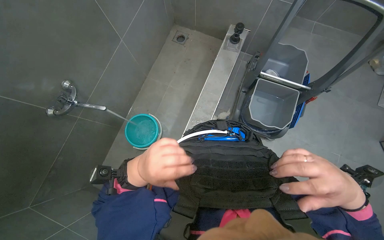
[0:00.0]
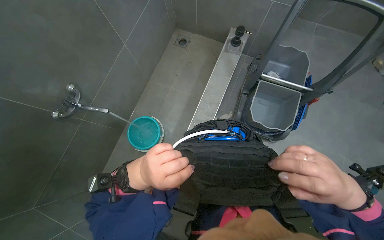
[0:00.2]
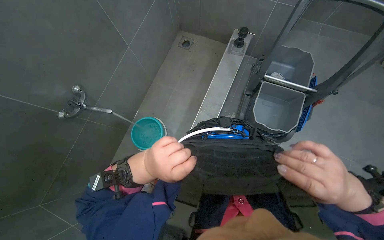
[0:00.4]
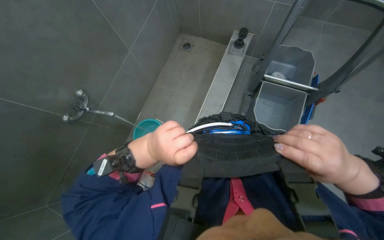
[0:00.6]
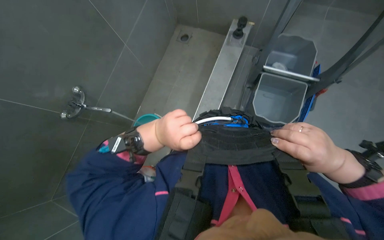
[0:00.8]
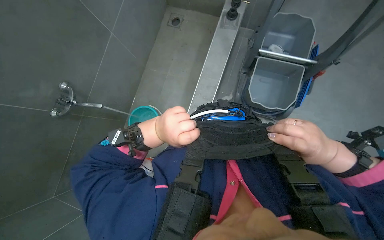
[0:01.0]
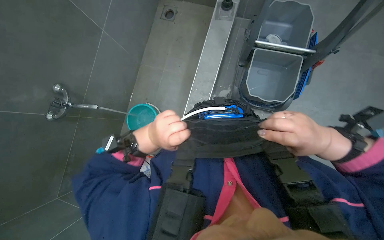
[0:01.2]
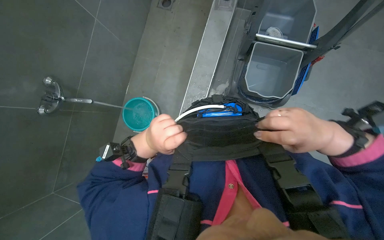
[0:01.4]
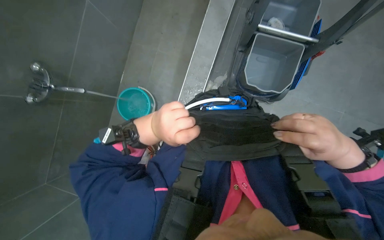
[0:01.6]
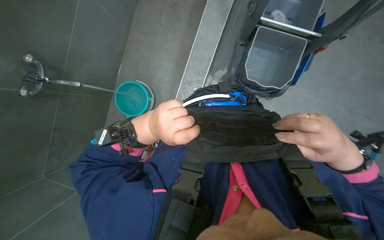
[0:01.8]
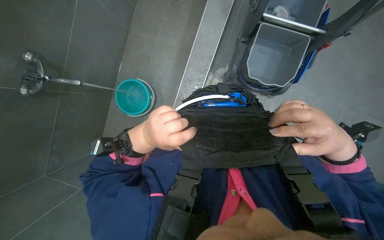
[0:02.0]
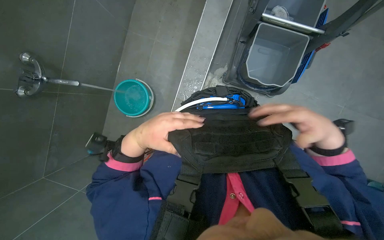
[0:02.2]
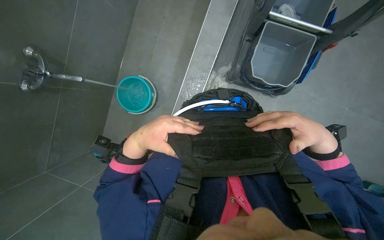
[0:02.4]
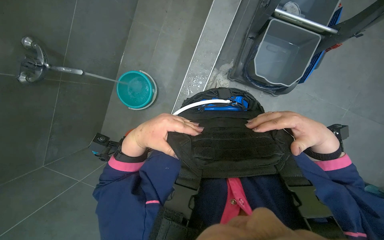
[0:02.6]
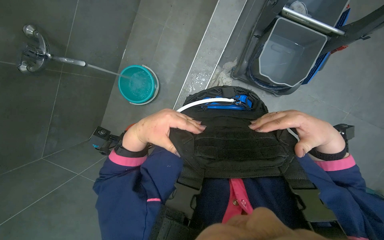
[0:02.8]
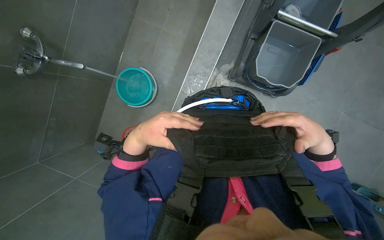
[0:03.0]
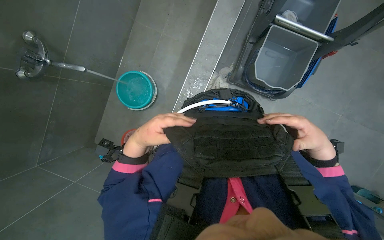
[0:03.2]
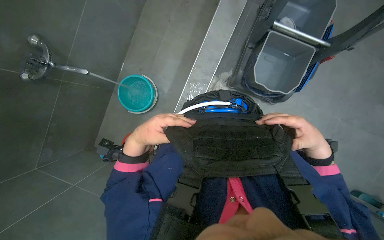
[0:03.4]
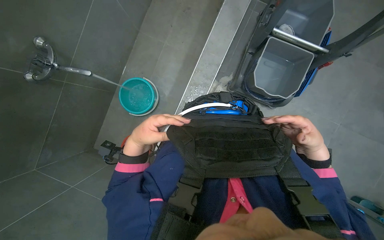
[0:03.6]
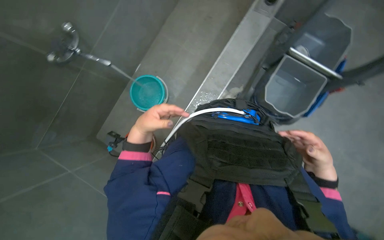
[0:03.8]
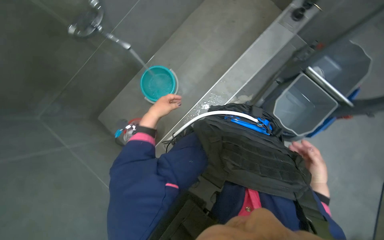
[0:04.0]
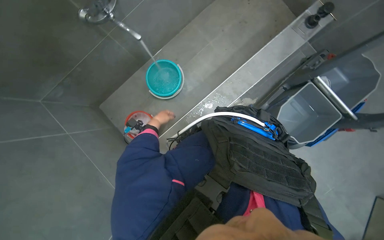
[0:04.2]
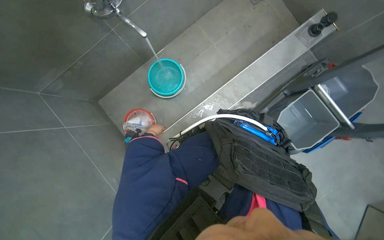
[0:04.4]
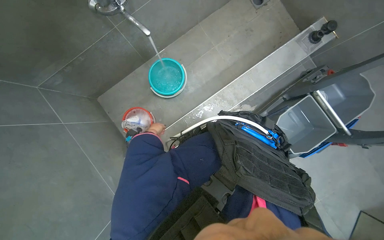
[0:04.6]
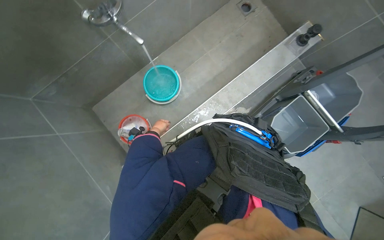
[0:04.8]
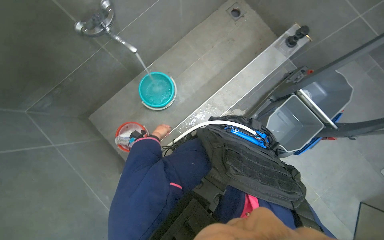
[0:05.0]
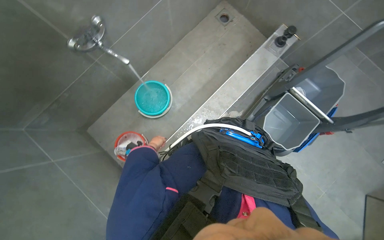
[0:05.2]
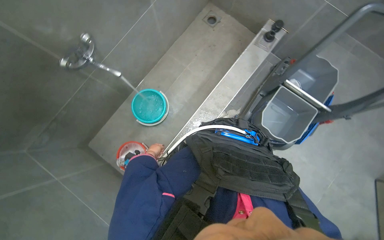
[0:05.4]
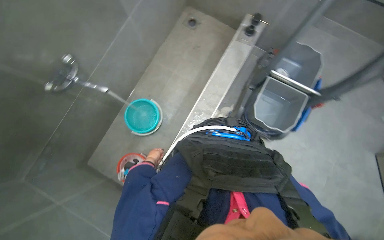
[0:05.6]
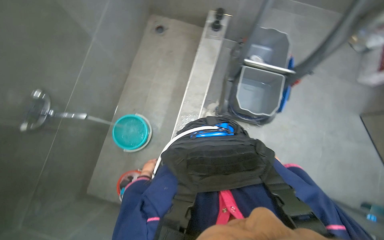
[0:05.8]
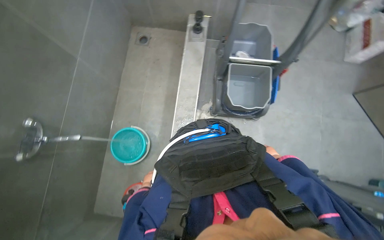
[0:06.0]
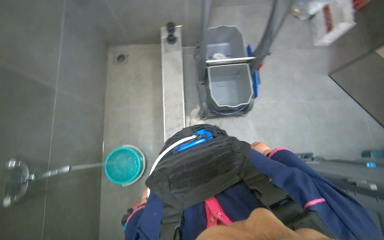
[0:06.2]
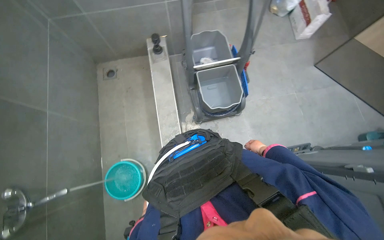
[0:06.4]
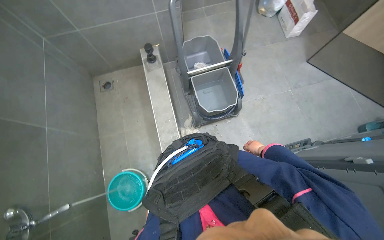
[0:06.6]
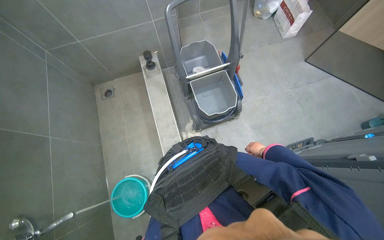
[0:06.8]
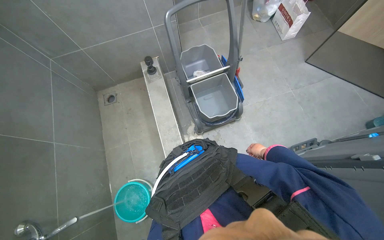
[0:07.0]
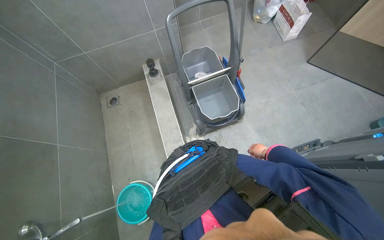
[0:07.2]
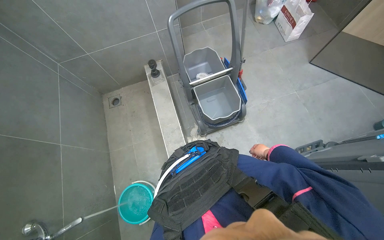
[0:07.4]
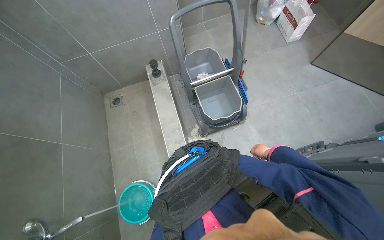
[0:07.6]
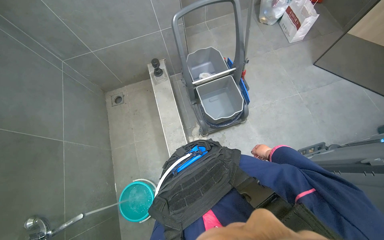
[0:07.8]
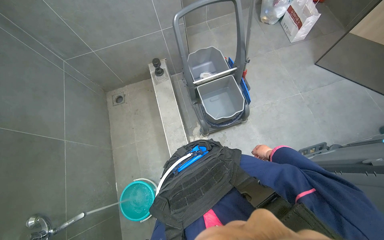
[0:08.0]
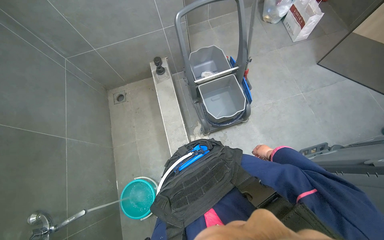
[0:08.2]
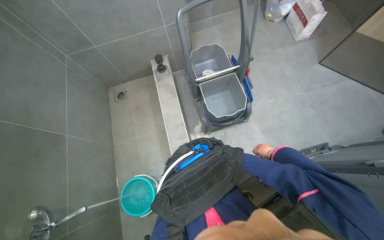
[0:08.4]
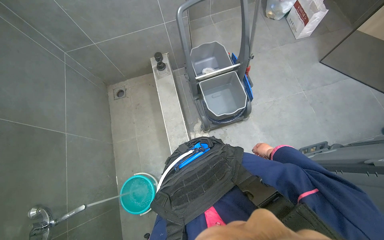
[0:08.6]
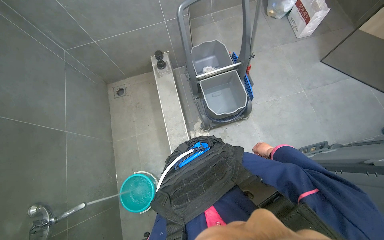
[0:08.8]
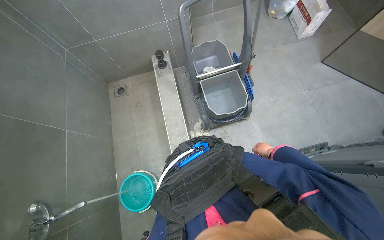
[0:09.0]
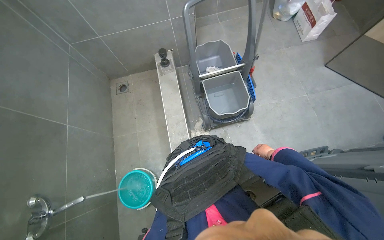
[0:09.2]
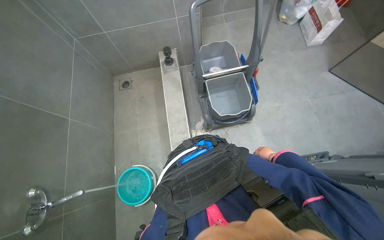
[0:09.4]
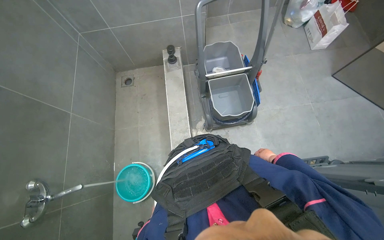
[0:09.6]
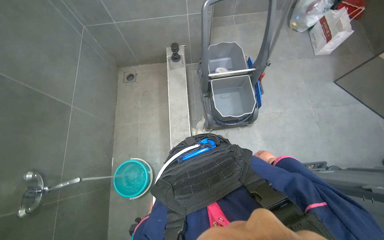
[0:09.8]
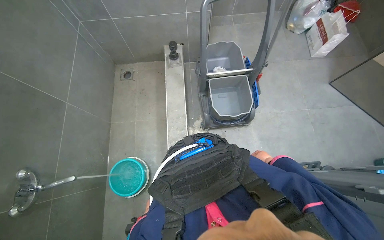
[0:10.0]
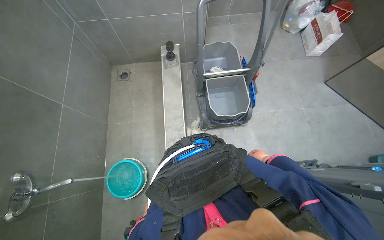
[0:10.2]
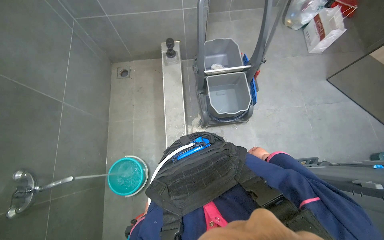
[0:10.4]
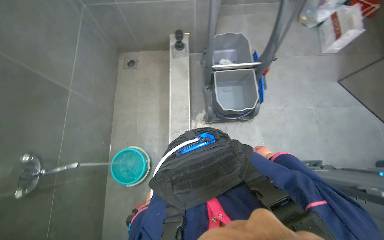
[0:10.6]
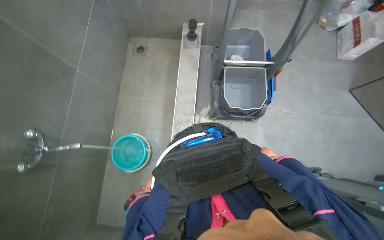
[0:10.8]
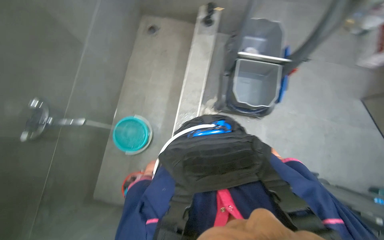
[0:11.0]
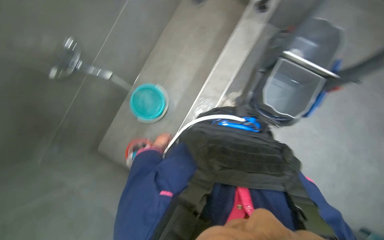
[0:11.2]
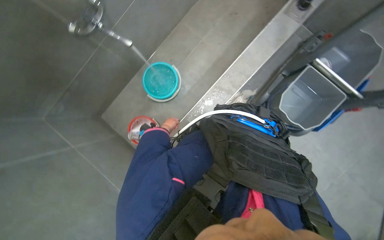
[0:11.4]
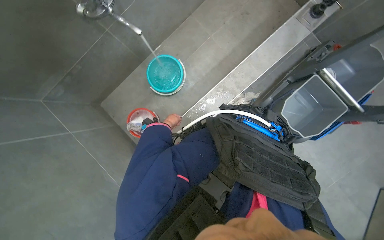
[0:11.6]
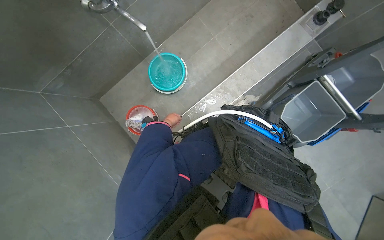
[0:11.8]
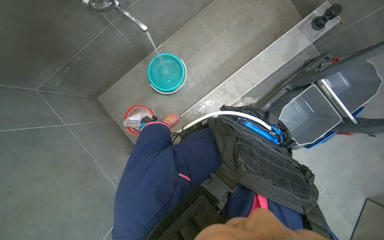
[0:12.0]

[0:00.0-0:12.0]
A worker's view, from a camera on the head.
Job: preparing cleaning supplies.
The whole recording: Filling cleaning cart with water. The worker continues to fill buckets with water from the faucet and pours them into the cleaning cart.
0:00.0 to 0:01.6: The wearer looks roughly 15 degrees further downward.
0:01.6 to 0:03.0: The hands work in one place, with small movements.
0:03.0 to 0:04.4: Everything in view rotates about 30 degrees clockwise.
0:04.4 to 0:06.0: The scene turns some 45 degrees counterclockwise in the picture.
0:06.0 to 0:07.6: Everything in view rotates approximately 25 degrees counterclockwise.
0:10.4 to 0:12.0: The camera pitches downward, by approximately 20 degrees. The scene turns about 55 degrees clockwise in the picture.

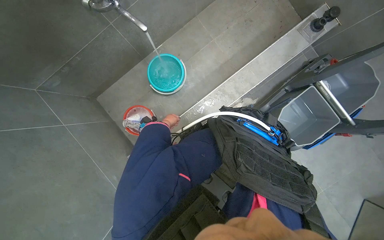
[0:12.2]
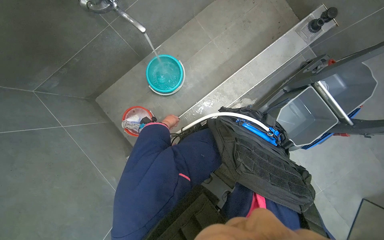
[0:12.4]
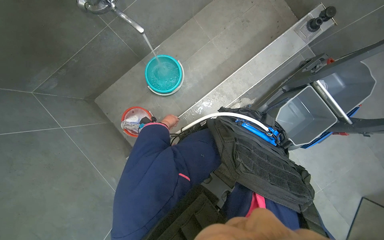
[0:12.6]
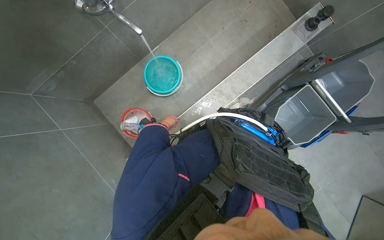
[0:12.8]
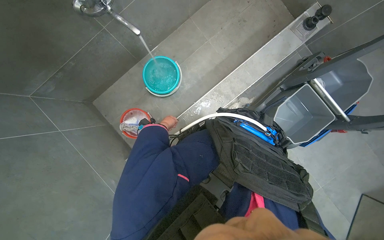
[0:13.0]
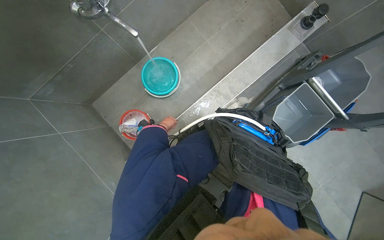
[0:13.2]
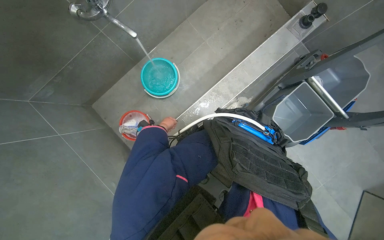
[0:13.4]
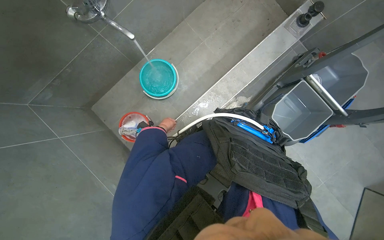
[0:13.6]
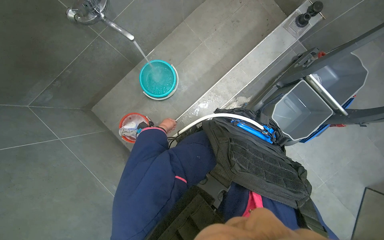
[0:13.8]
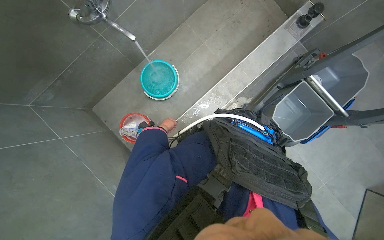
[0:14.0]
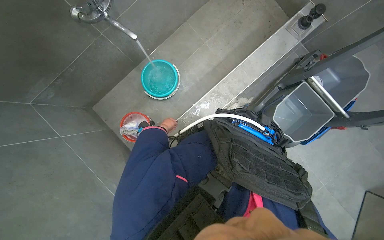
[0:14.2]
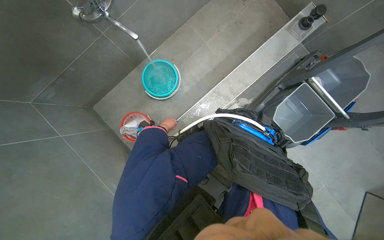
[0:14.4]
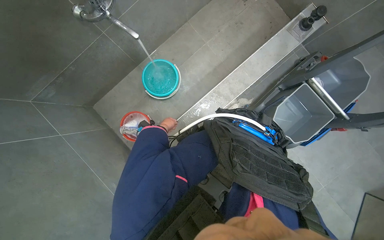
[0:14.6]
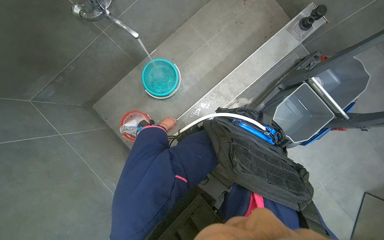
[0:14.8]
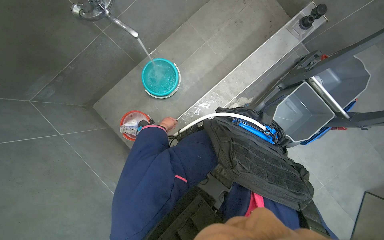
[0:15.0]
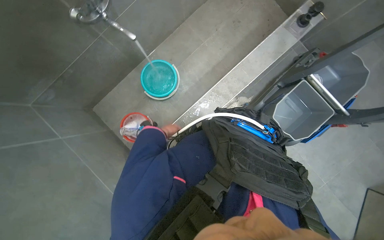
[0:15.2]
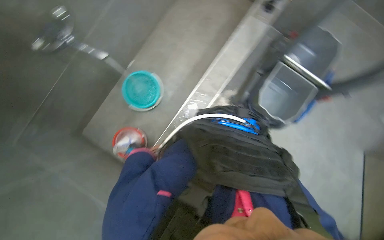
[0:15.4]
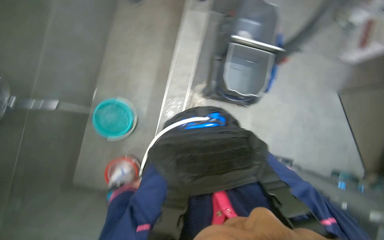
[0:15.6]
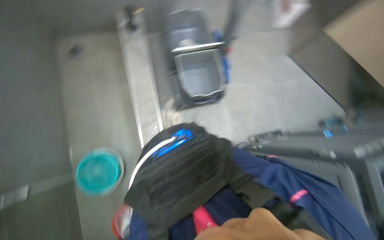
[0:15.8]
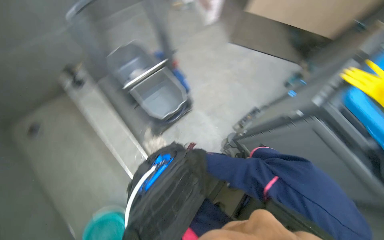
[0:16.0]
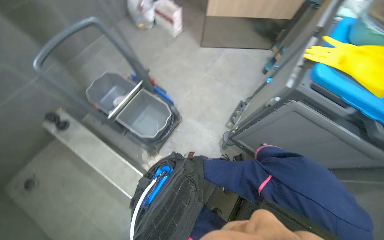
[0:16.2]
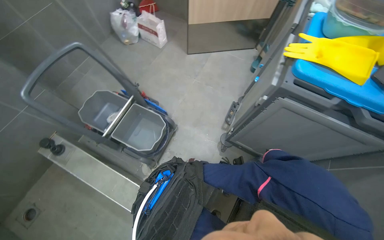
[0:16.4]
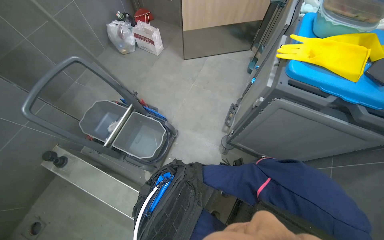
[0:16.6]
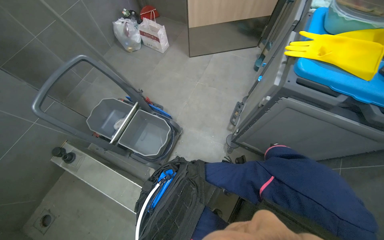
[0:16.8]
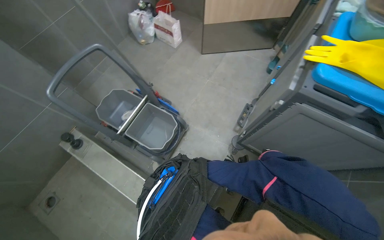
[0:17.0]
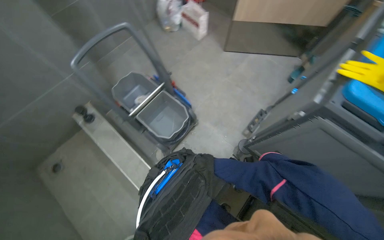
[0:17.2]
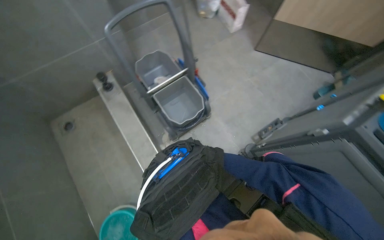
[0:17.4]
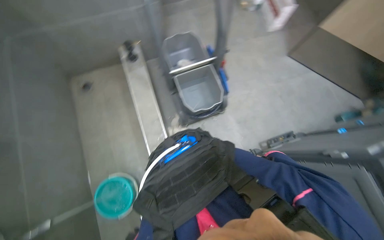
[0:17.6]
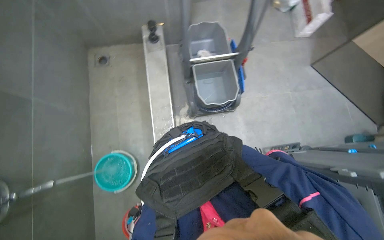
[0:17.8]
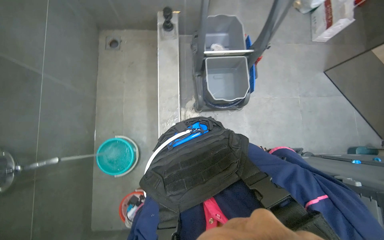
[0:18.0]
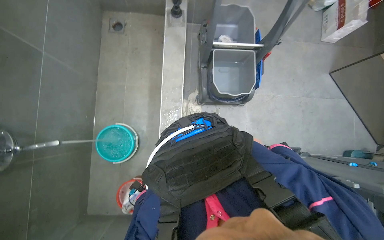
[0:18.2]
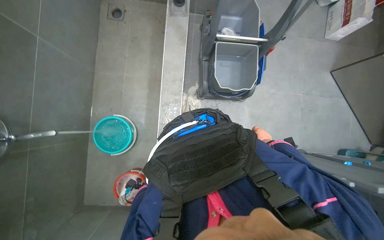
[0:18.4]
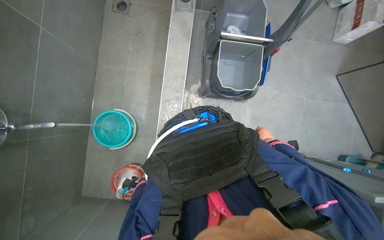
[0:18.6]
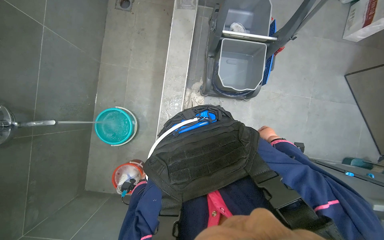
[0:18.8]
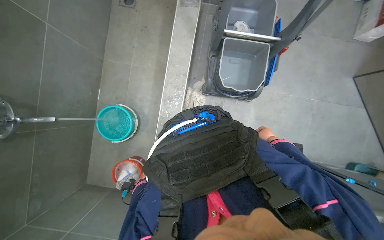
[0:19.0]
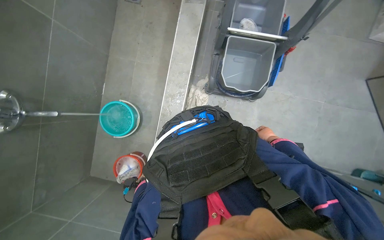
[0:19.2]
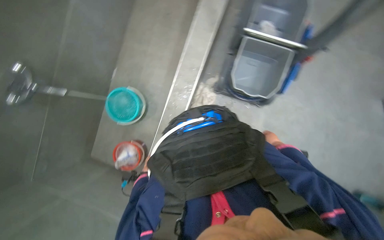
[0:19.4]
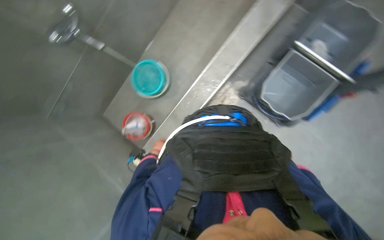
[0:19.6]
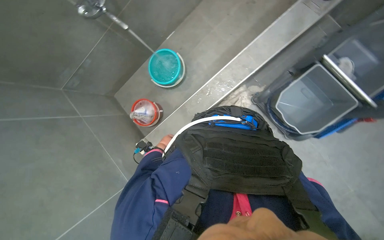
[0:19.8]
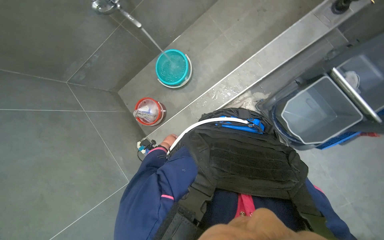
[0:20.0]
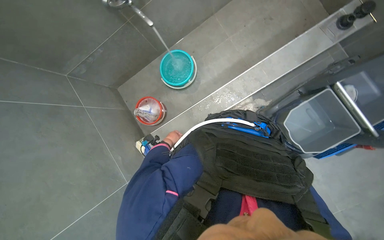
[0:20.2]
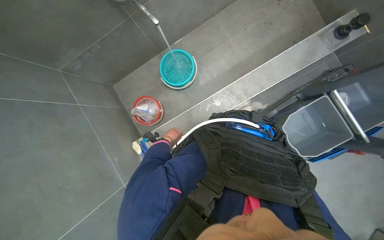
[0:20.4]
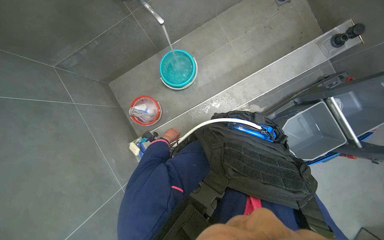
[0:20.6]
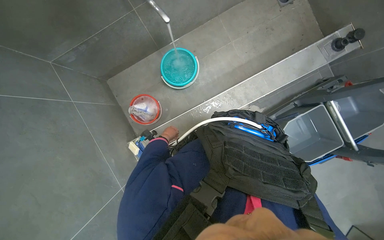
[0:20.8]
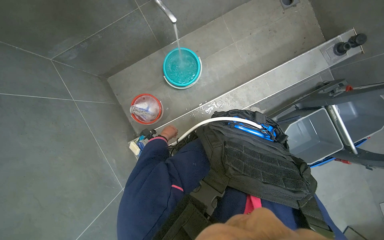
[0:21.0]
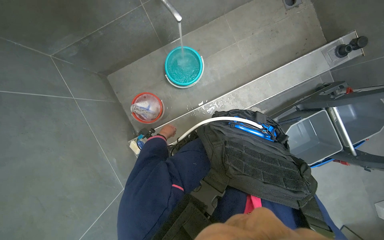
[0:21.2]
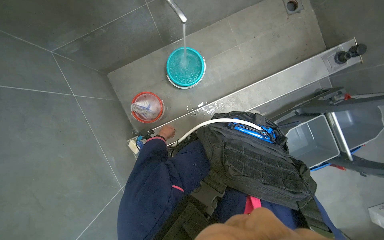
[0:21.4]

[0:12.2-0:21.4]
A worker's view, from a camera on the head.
Job: preparing cleaning supplies.
The whole recording: Filling cleaning cart with water. The worker continues to fill buckets with water from the faucet and pours them into the cleaning cart.
0:15.2 to 0:16.8: The head turns to the right by about 110 degrees. The wearer looks some 15 degrees further upward.
0:16.8 to 0:18.4: The head turns to the left by roughly 70 degrees. The camera pitches downward, by approximately 20 degrees.
0:18.4 to 0:19.8: The scene turns some 45 degrees clockwise in the picture.
